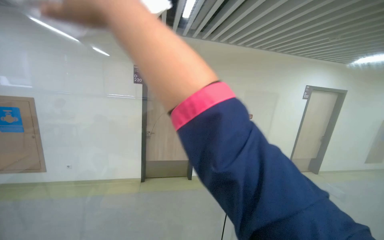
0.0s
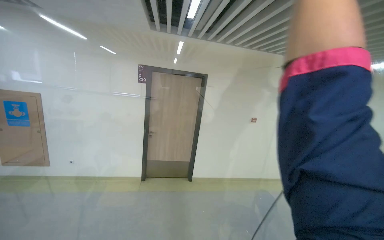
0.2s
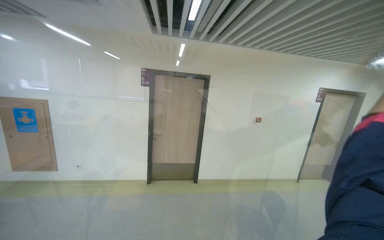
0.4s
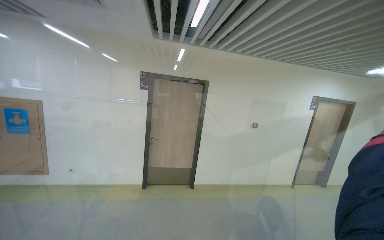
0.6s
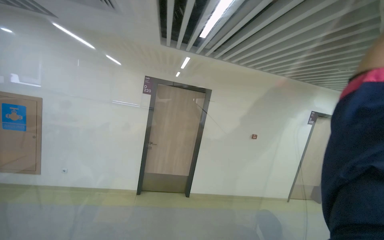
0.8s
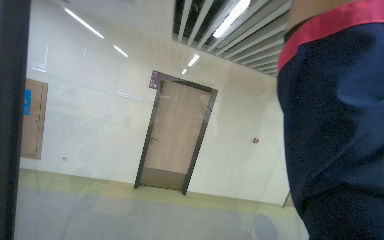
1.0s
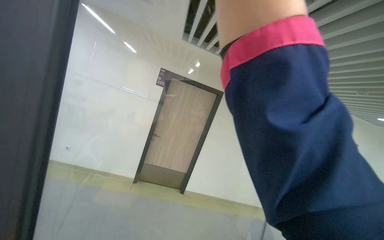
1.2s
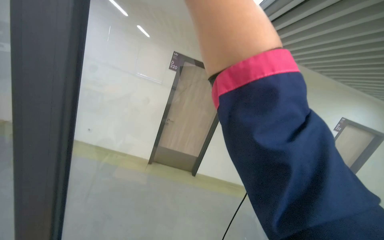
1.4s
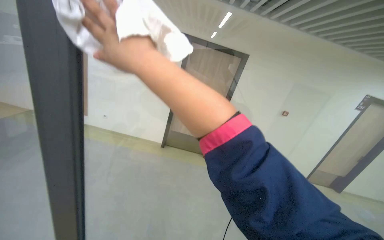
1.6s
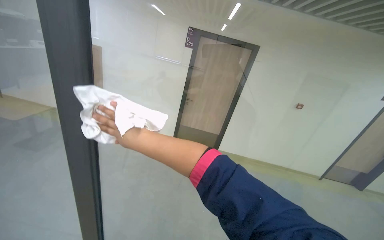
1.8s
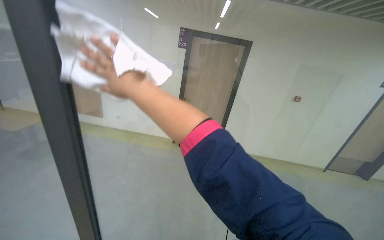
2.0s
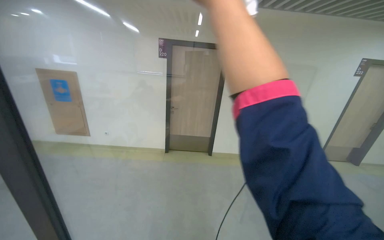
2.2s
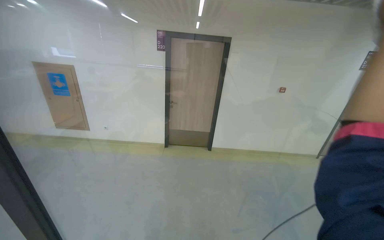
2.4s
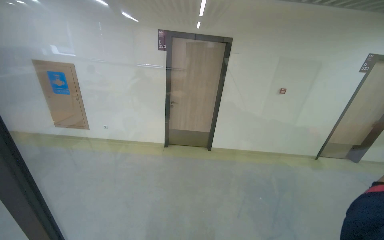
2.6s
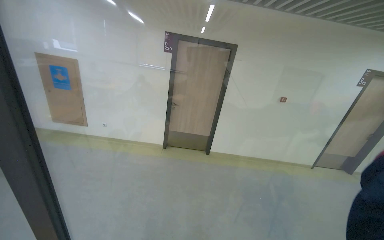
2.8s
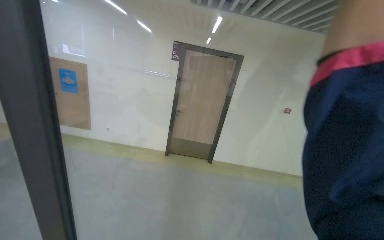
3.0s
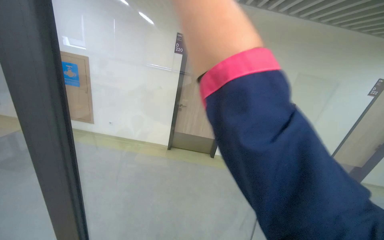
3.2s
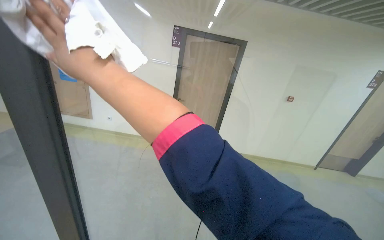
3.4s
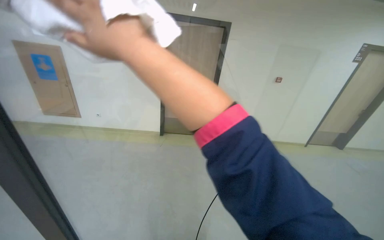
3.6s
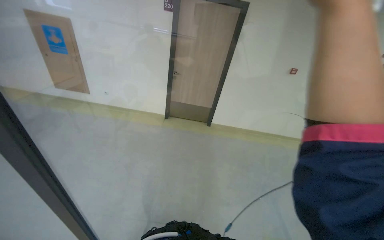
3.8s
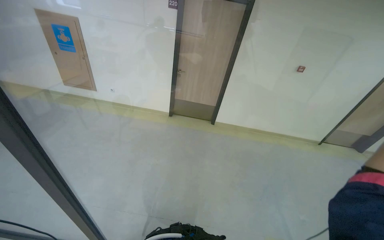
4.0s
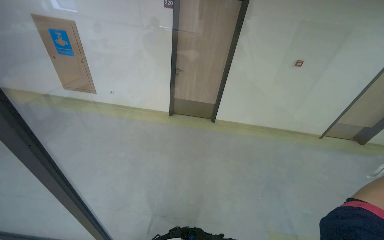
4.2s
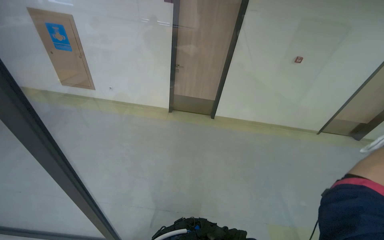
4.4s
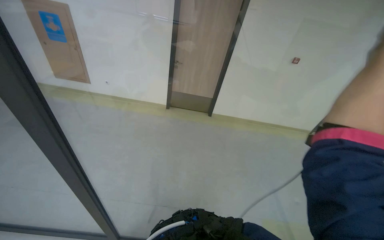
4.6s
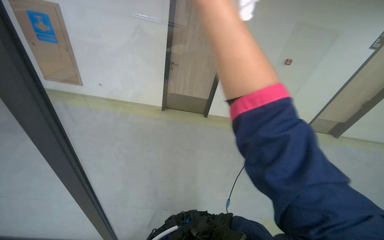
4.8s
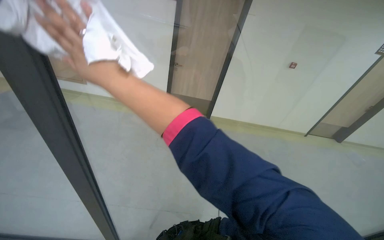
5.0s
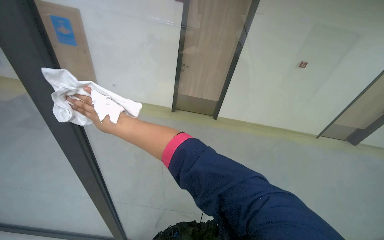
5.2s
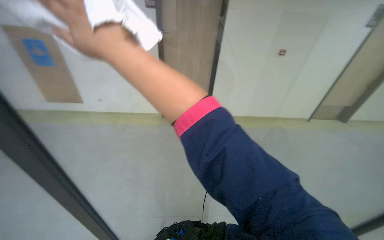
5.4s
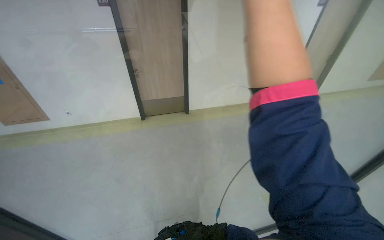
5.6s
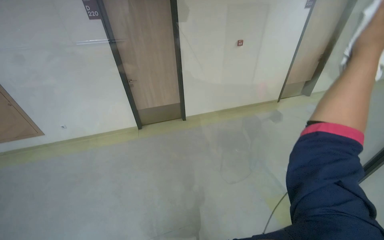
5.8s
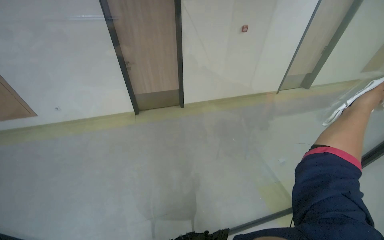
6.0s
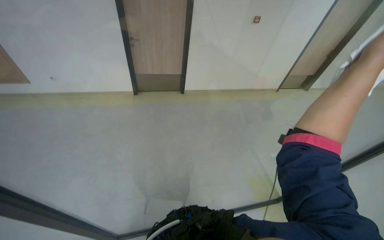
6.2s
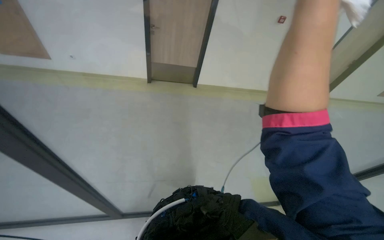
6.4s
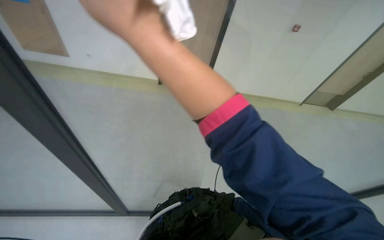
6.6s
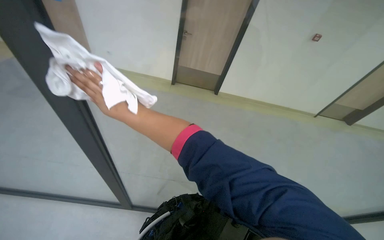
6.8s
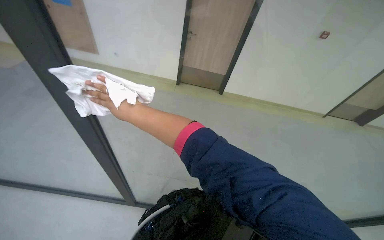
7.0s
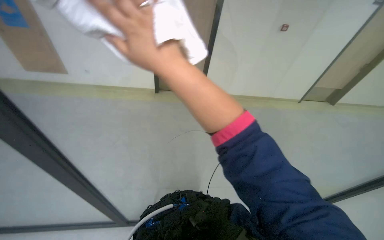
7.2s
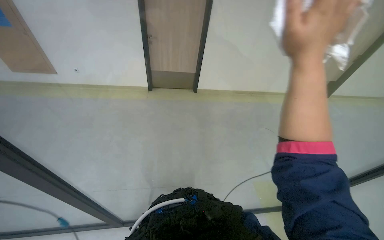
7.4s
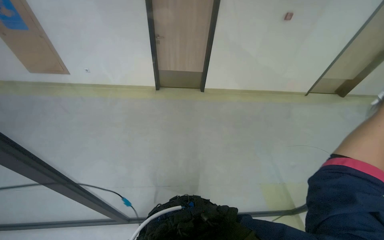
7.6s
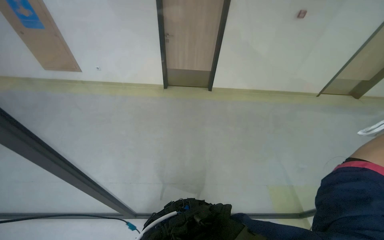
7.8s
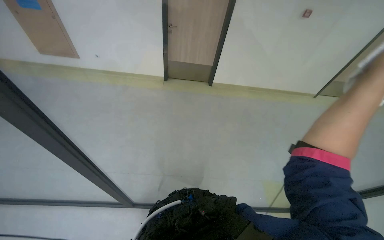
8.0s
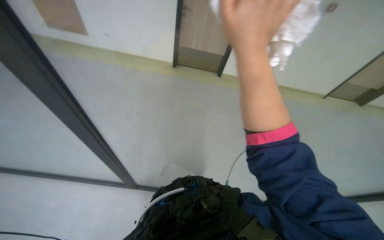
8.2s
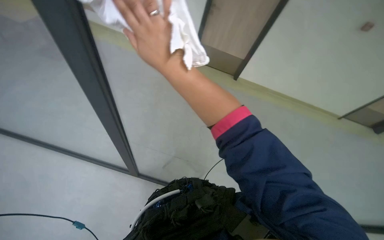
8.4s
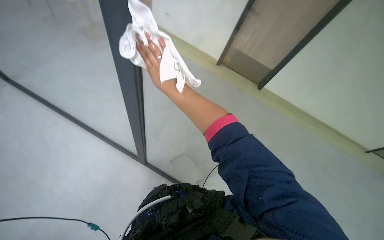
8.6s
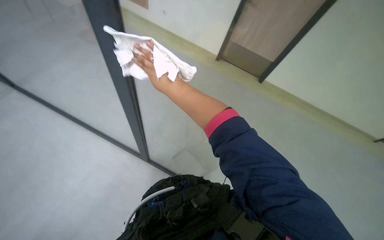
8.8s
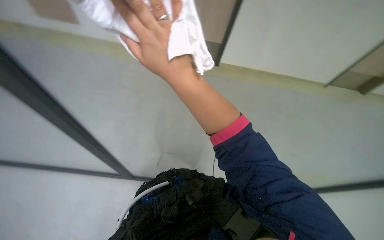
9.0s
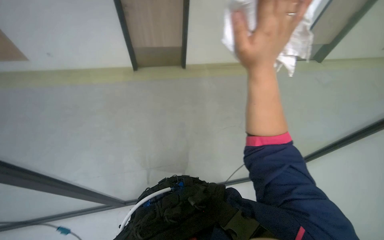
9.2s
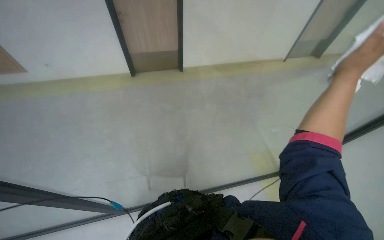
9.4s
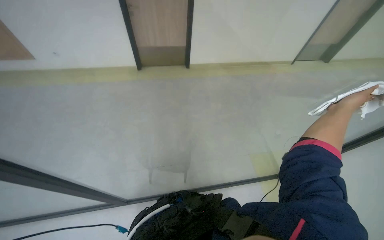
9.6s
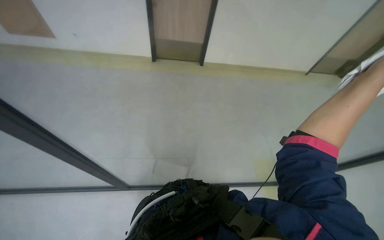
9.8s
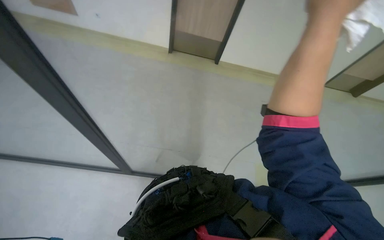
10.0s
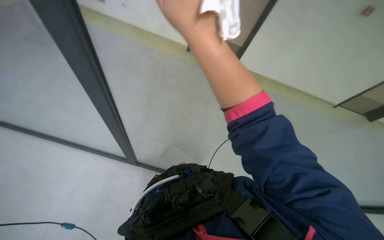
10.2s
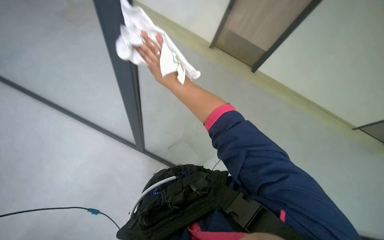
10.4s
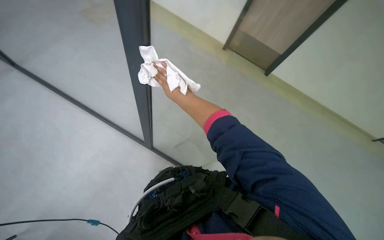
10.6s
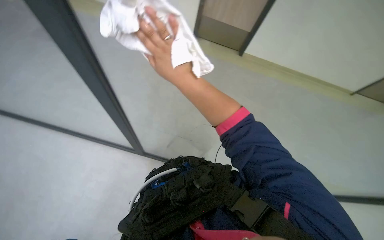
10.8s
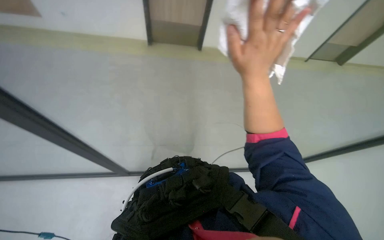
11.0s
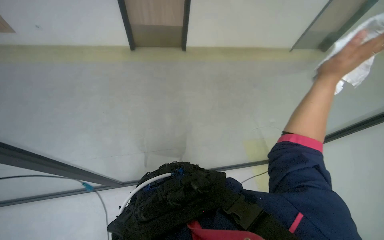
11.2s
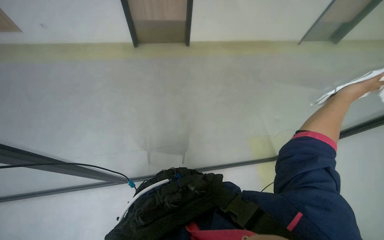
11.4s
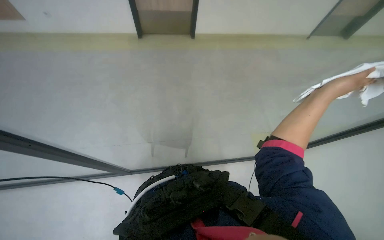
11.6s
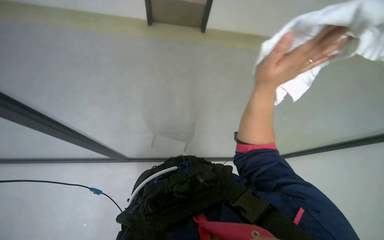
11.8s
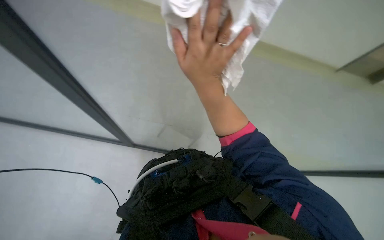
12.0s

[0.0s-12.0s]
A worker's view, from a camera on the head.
Job: wiping surfaces.
The whole recording: Cleaning glass partition. The worker prepares the cloth, moves chairs, and wipes the glass partition.
3.0s to 4.4s: The camera pitches downward, by roughly 20 degrees.
9.0s to 10.4s: The scene rotates clockwise by about 25 degrees.
10.4s to 12.0s: The wearer looks roughly 25 degrees further downward.

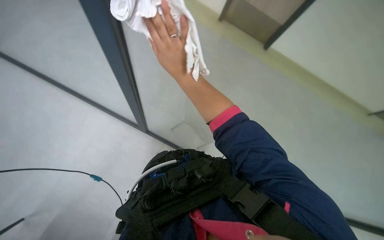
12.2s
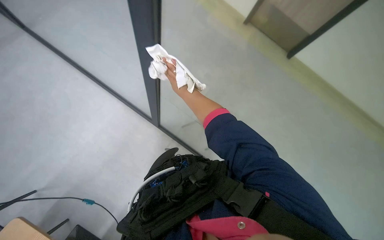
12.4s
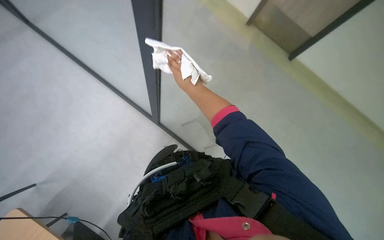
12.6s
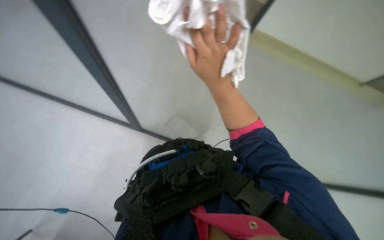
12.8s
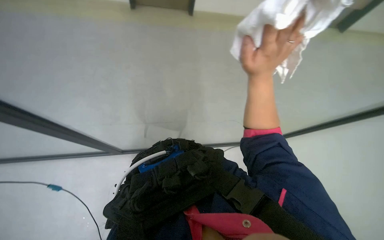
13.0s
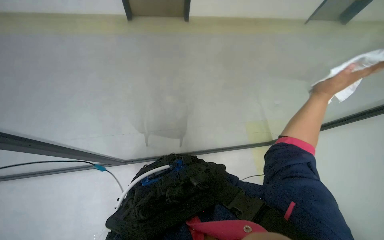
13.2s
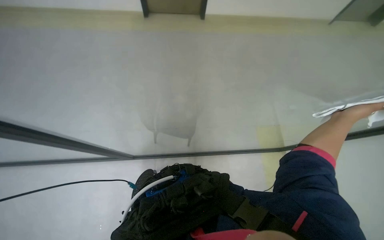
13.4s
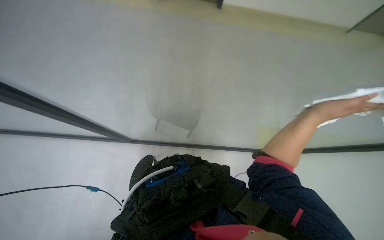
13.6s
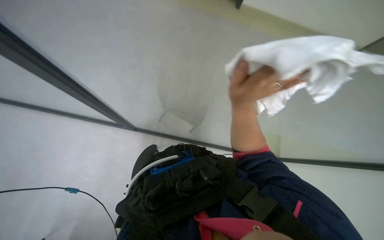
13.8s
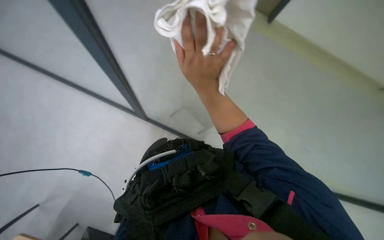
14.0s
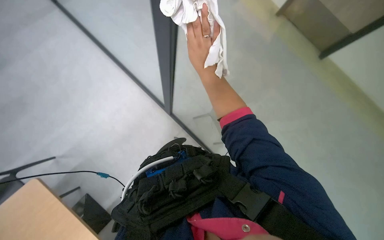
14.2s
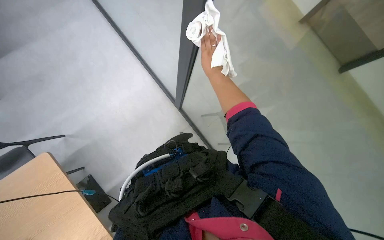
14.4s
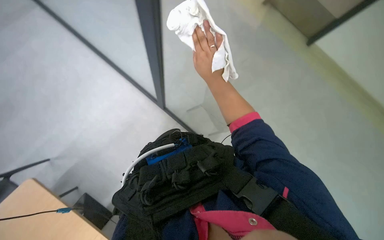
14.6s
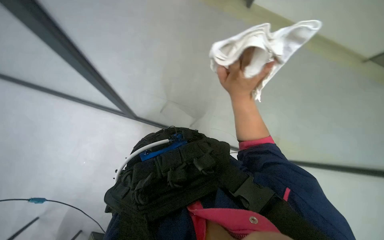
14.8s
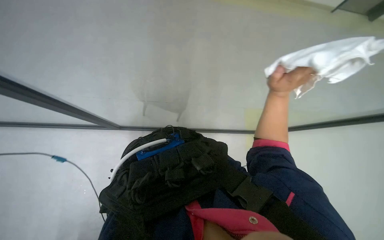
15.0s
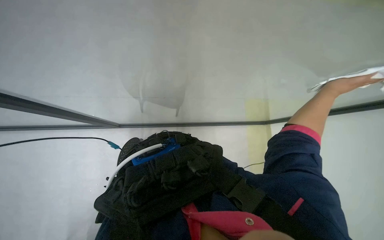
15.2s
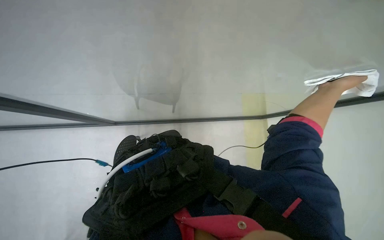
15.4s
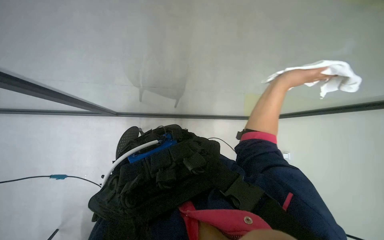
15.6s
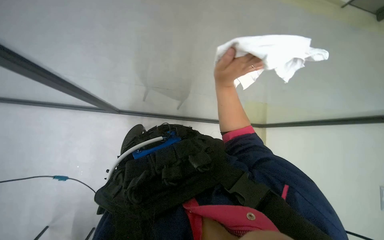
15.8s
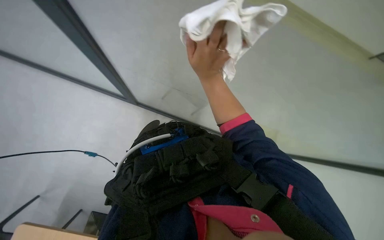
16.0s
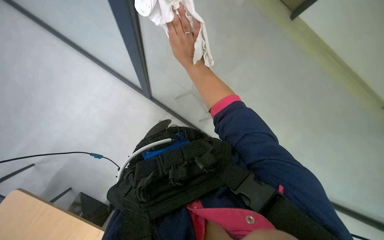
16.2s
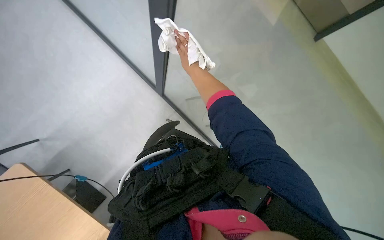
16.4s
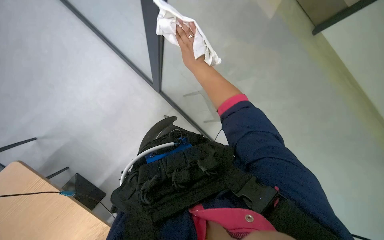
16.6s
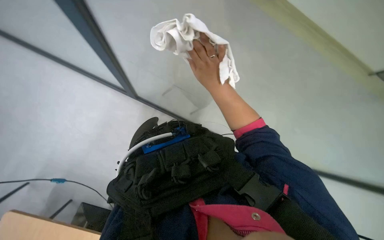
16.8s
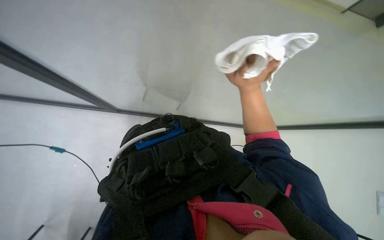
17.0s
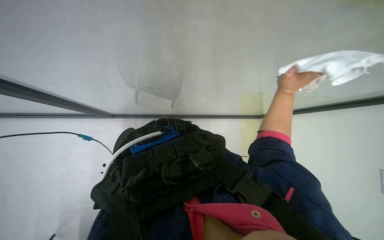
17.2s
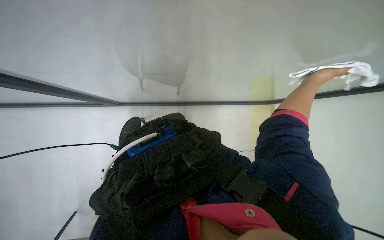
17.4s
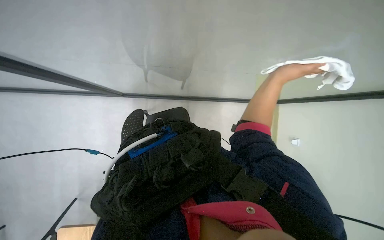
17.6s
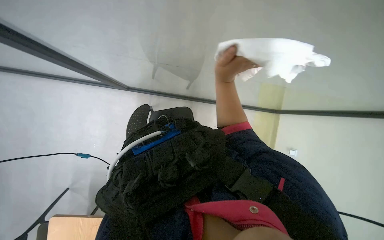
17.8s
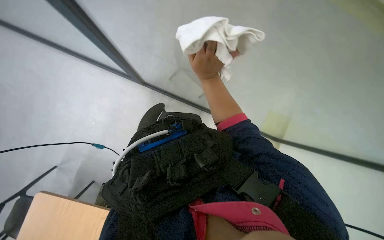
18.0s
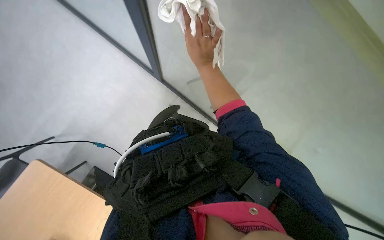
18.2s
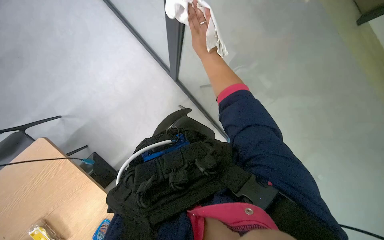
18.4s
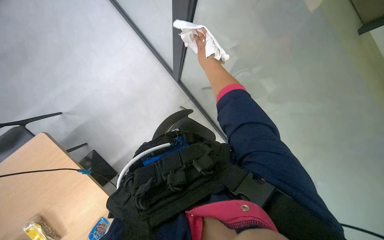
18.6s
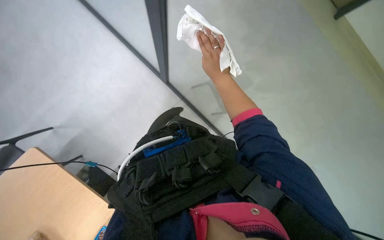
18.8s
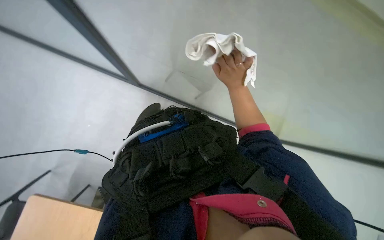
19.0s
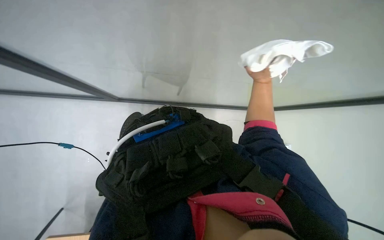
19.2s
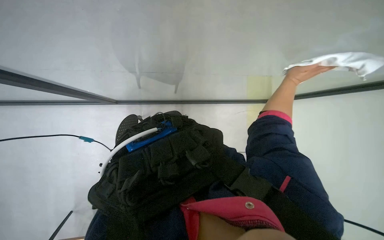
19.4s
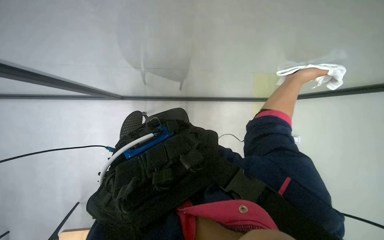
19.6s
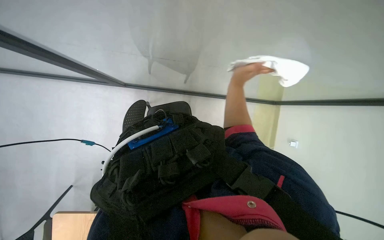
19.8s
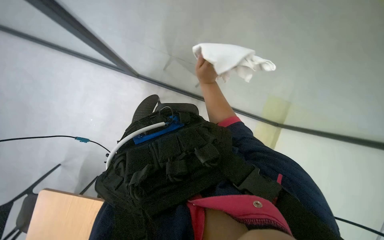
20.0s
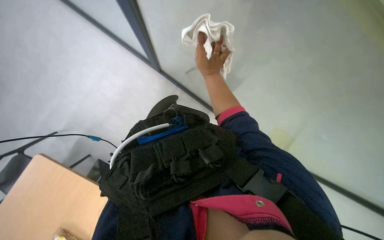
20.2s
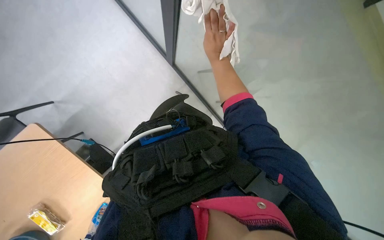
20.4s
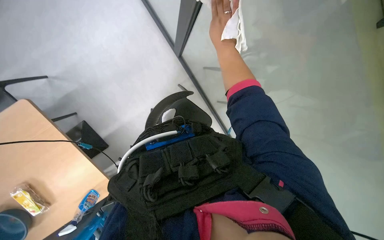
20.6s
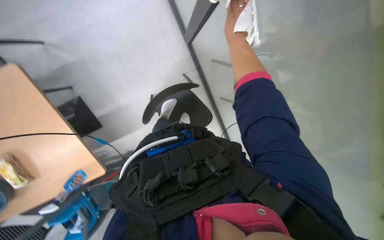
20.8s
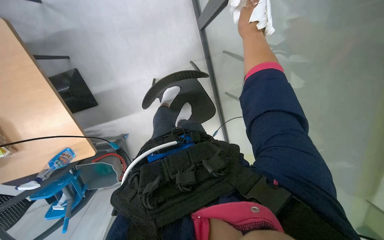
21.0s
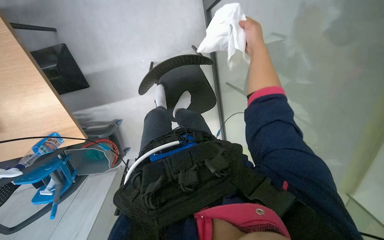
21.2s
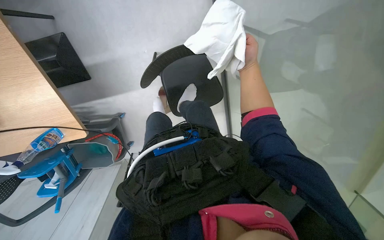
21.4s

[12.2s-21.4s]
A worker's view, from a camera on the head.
Job: wiping surfaces.
The whole recording: Cleaning glass partition. The worker prepares the cloth, moves chairs, and wipes the glass partition.
12.2s to 13.8s: The right hand moves to the right and down the picture, roughly 20 cm.
13.8s to 15.2s: The right hand travels to the right by approximately 25 cm.
15.2s to 16.8s: The right hand travels to the left by approximately 35 cm.
16.8s to 18.4s: The right hand is displaced up the picture by approximately 15 cm, and reaches some 35 cm to the right, then returns.
18.4s to 19.8s: The right hand heads down the picture and to the right, covering about 25 cm.
